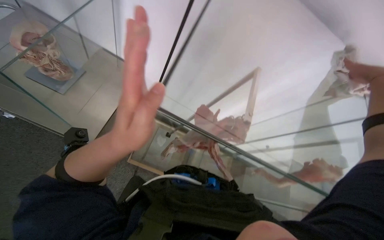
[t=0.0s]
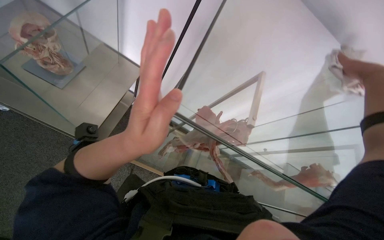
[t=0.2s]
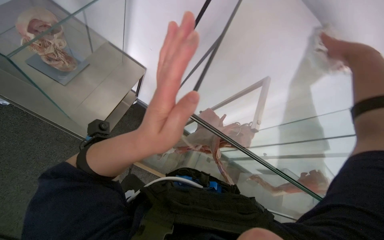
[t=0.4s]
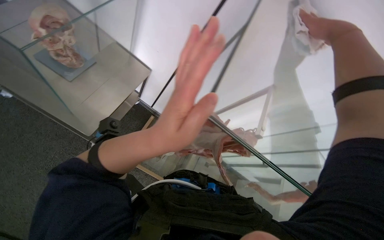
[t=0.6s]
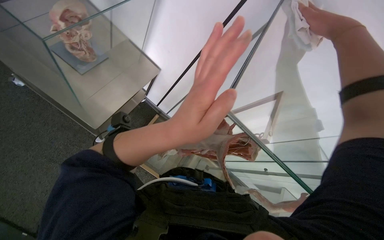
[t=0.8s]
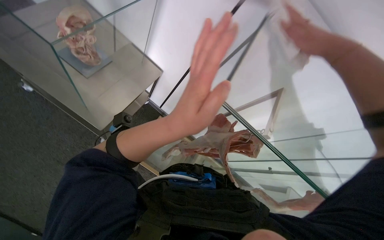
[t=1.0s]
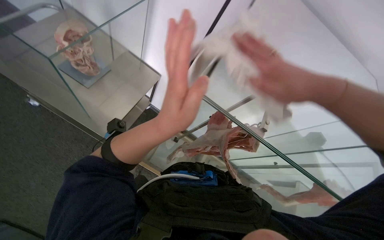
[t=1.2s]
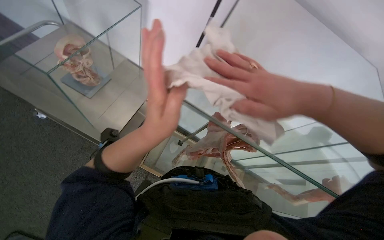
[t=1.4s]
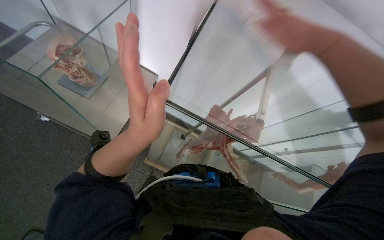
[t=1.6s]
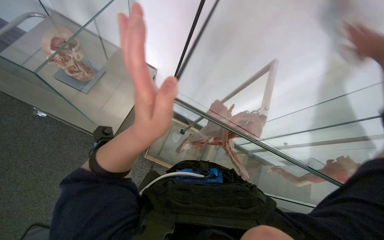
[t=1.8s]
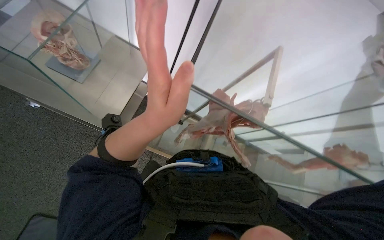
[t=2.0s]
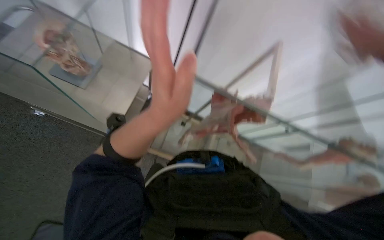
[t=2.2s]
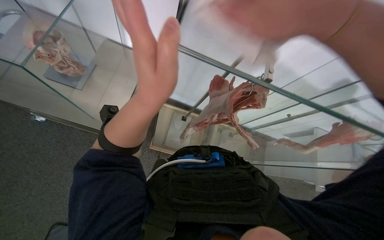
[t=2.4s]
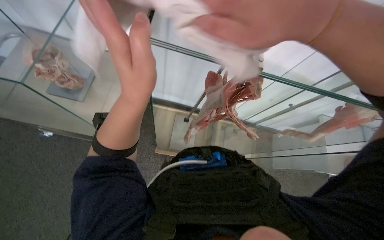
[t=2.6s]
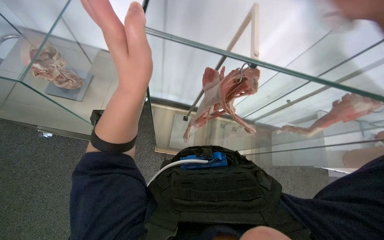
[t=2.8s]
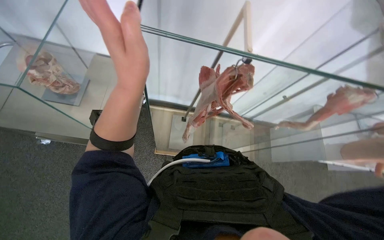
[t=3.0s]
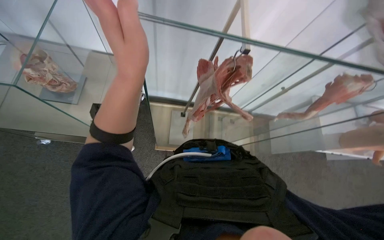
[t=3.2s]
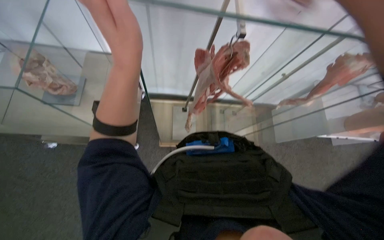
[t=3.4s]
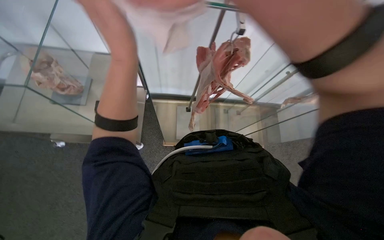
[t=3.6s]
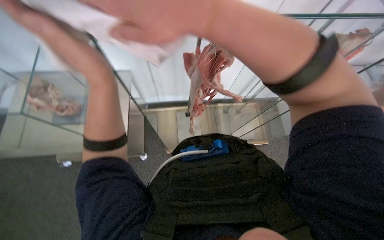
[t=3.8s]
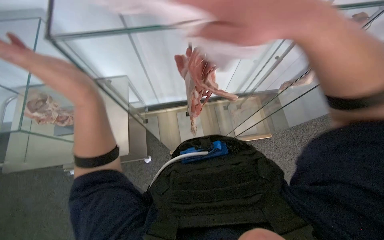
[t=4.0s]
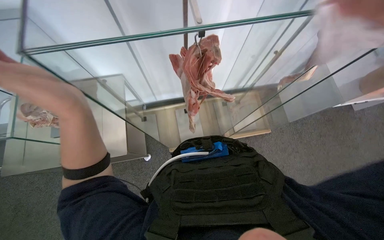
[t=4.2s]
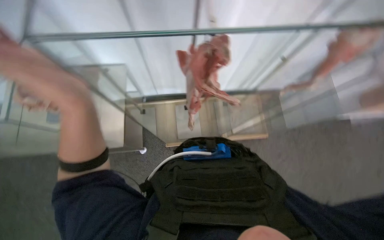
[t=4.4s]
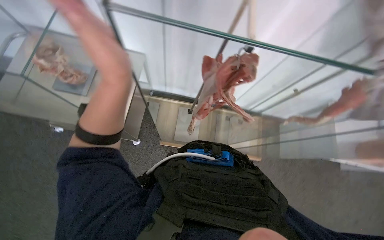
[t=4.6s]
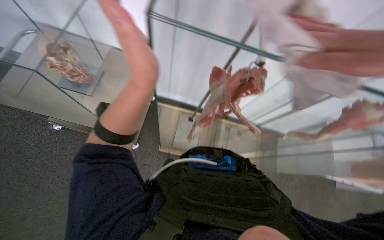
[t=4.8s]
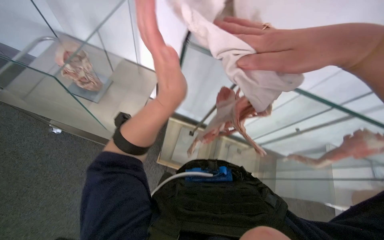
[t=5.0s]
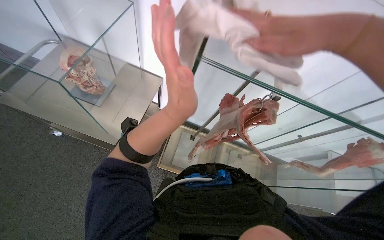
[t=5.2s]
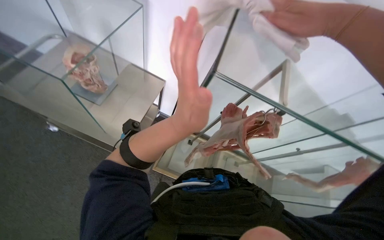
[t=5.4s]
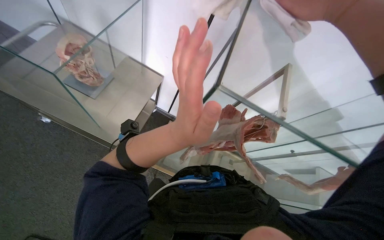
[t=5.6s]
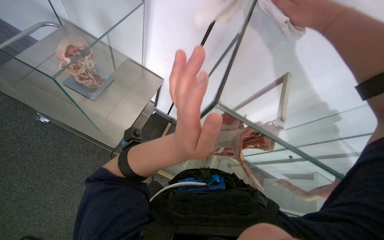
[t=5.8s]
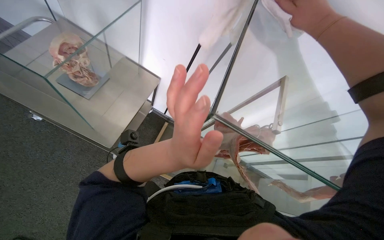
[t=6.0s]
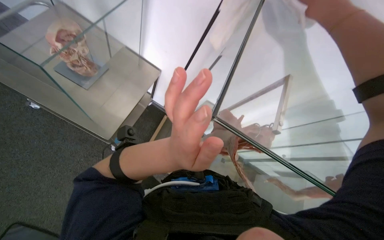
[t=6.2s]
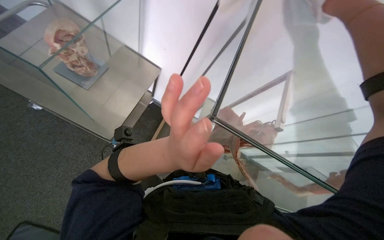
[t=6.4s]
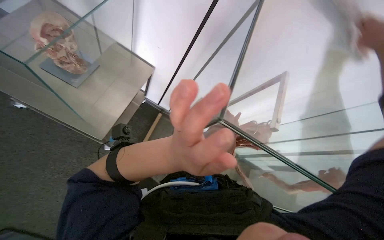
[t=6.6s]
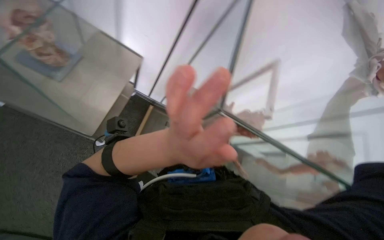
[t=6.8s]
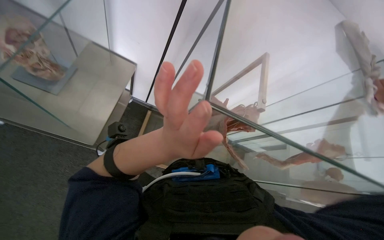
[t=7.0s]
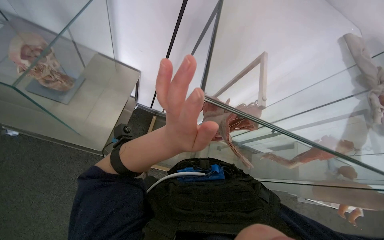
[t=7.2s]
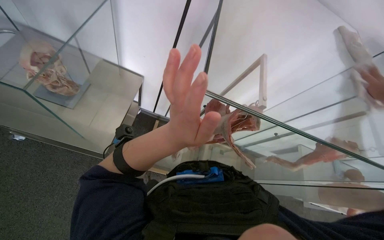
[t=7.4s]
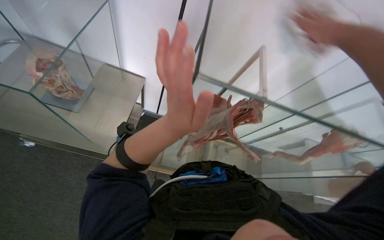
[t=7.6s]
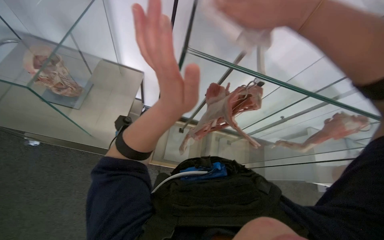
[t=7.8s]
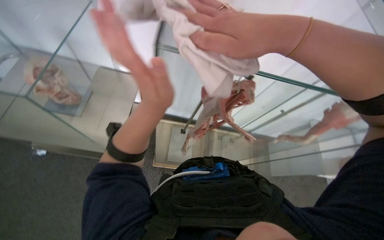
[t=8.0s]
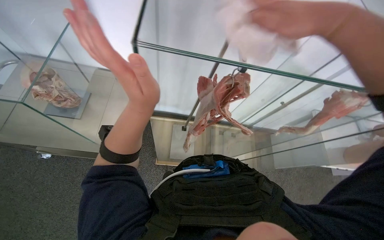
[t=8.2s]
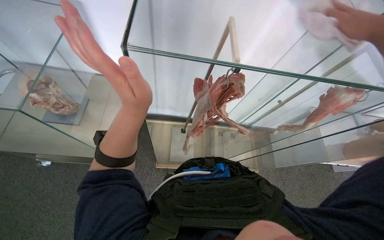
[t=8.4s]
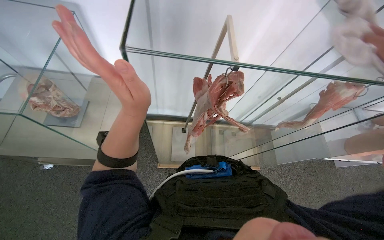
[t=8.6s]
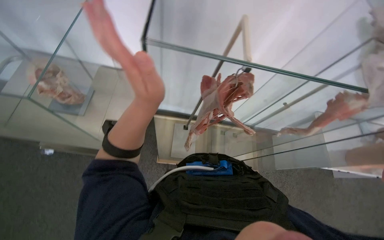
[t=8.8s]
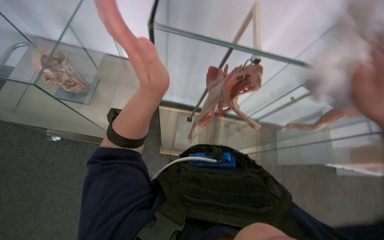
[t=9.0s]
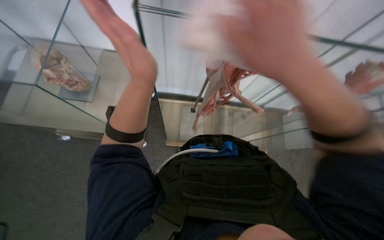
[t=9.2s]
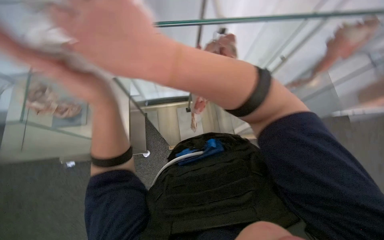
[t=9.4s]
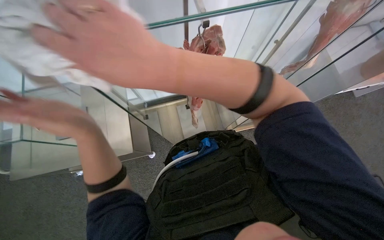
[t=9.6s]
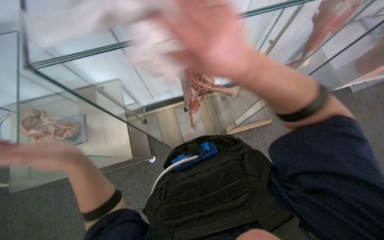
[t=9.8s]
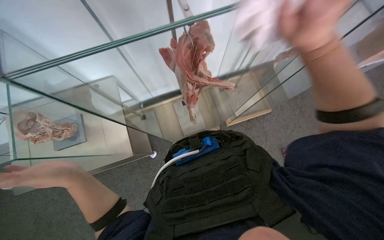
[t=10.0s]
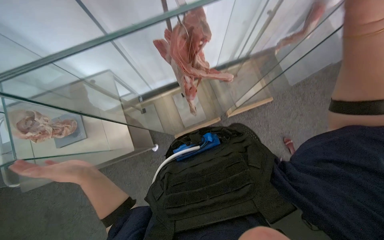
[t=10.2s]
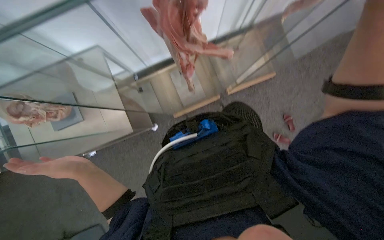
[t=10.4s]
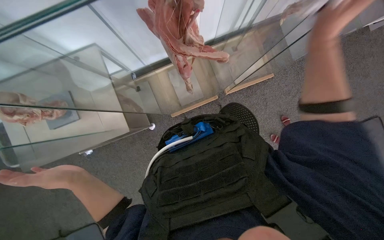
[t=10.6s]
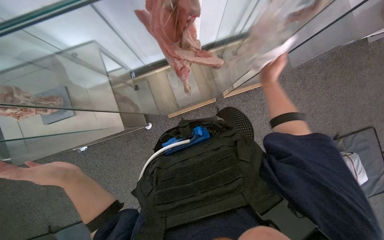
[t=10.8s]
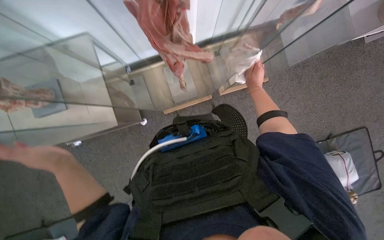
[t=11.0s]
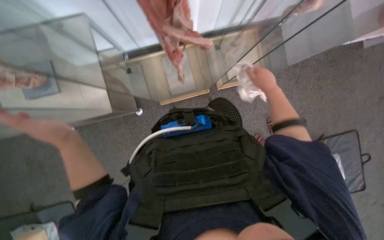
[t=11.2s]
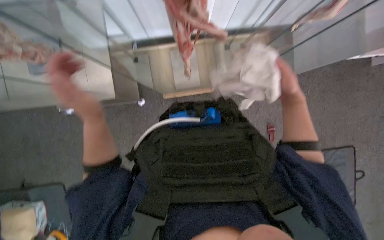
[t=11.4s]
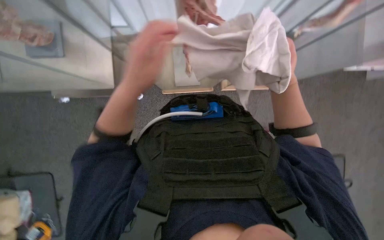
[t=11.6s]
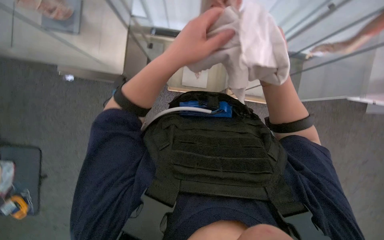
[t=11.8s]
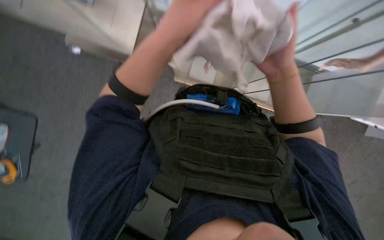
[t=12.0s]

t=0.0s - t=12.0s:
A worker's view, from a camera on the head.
Job: wiping surfaces.
The whole recording: Wiping glass display case. The worker wipes the glass display case with a white cloth.
t=1.6s - t=3.0s: The left hand travels up the picture by roughly 10 cm.
t=4.4s - t=6.0s: The view tilts about 15 degrees upward. The scene turns some 35 degrees clockwise in the picture.
t=9.0s - t=10.4s: The camera pitches downward, by roughly 20 degrees. Everything in view rotates approximately 30 degrees counterclockwise.
t=10.4s - t=12.0s: Everything in view rotates approximately 30 degrees clockwise. The left hand moves to the right and up the picture, approximately 20 cm.

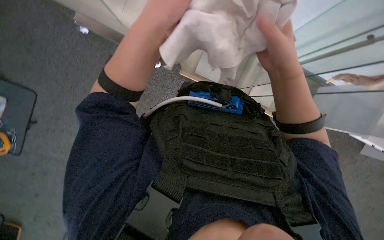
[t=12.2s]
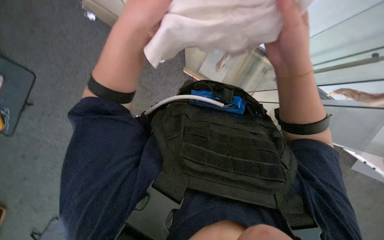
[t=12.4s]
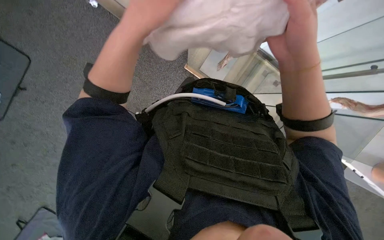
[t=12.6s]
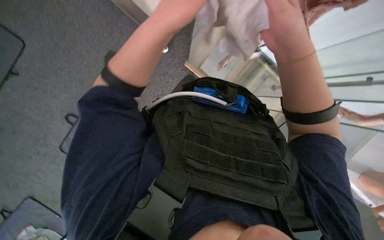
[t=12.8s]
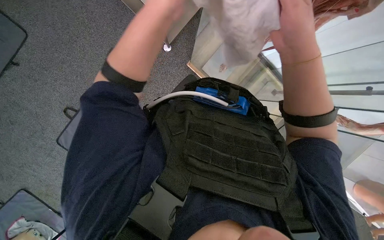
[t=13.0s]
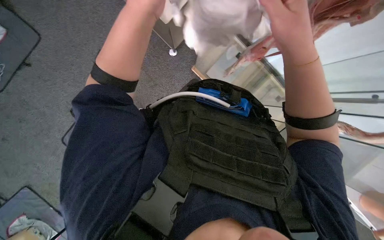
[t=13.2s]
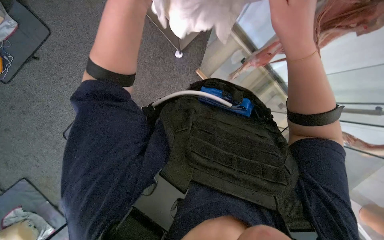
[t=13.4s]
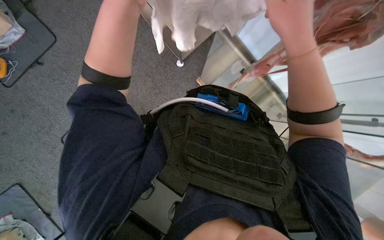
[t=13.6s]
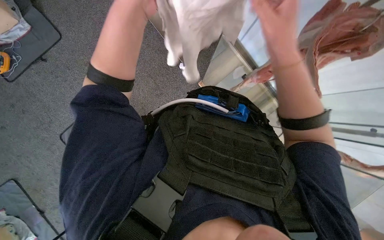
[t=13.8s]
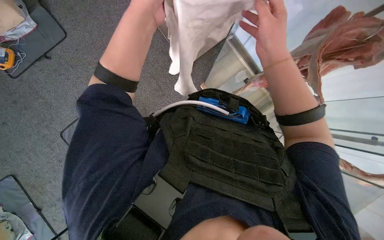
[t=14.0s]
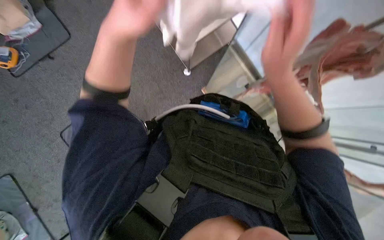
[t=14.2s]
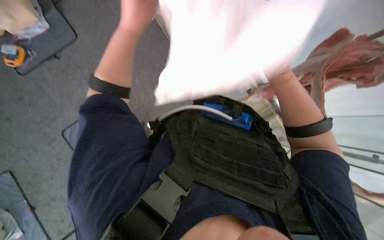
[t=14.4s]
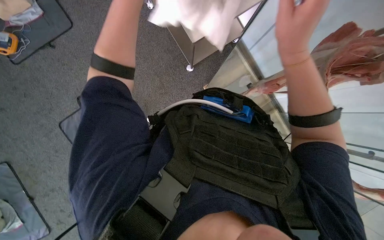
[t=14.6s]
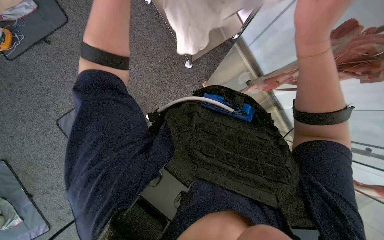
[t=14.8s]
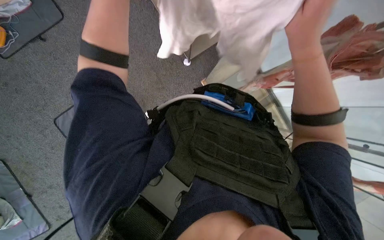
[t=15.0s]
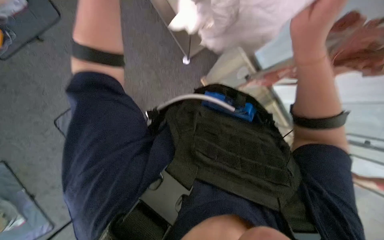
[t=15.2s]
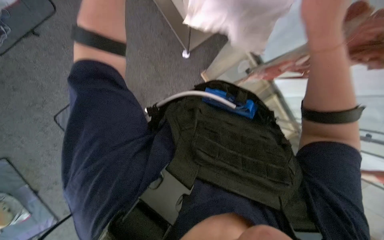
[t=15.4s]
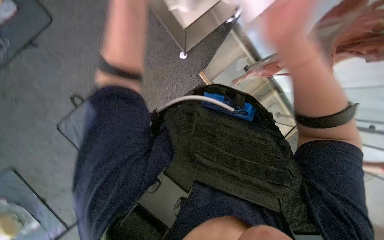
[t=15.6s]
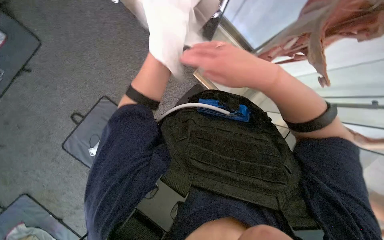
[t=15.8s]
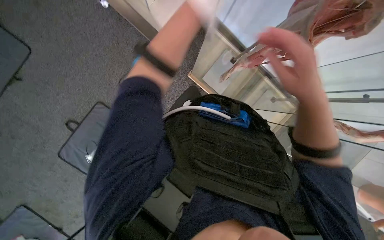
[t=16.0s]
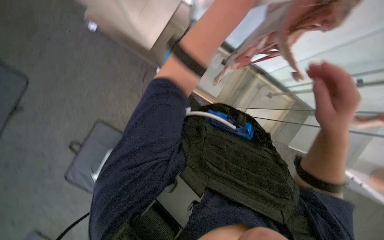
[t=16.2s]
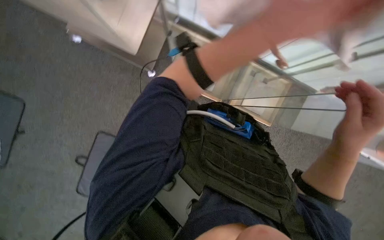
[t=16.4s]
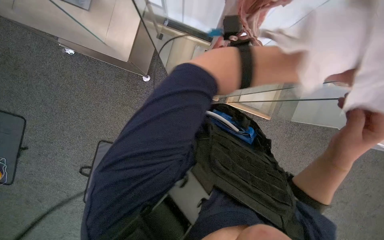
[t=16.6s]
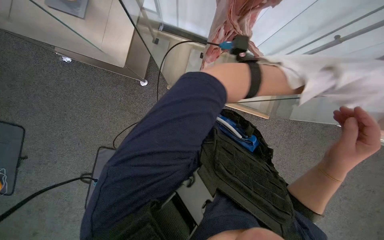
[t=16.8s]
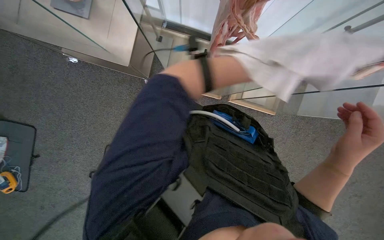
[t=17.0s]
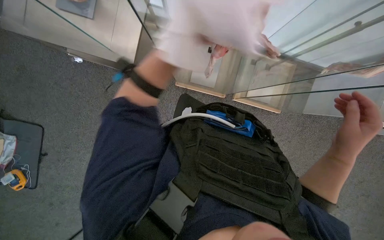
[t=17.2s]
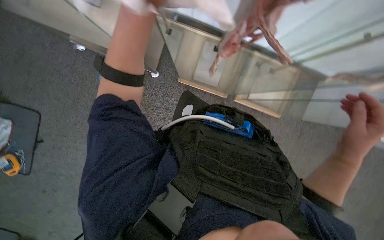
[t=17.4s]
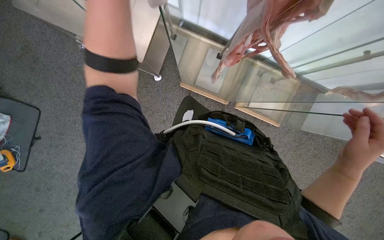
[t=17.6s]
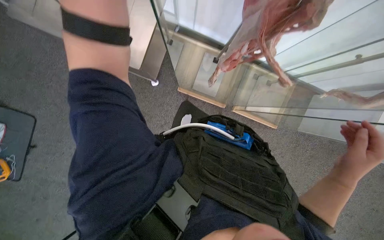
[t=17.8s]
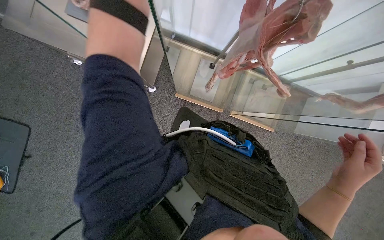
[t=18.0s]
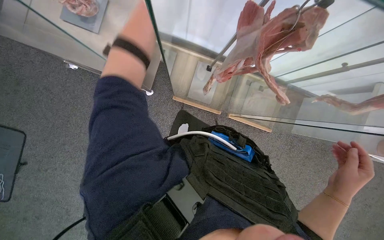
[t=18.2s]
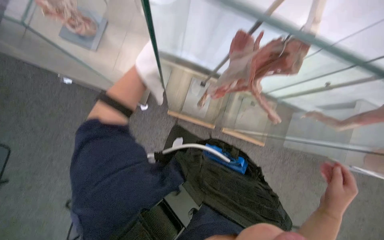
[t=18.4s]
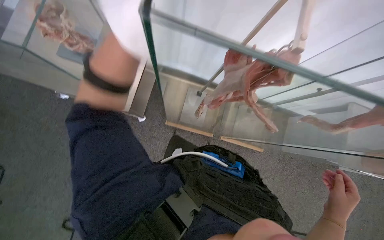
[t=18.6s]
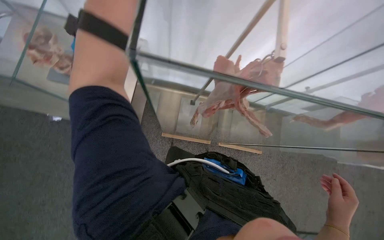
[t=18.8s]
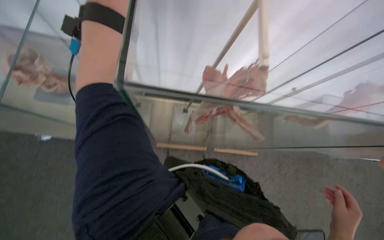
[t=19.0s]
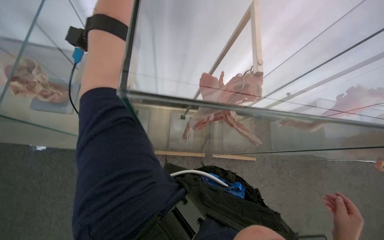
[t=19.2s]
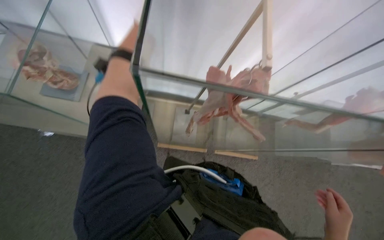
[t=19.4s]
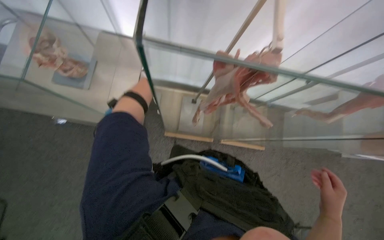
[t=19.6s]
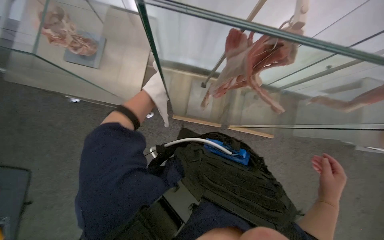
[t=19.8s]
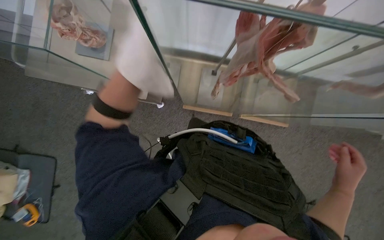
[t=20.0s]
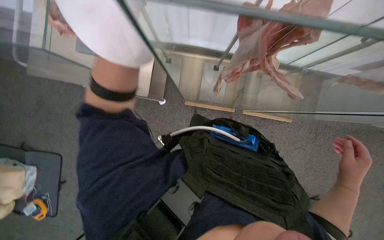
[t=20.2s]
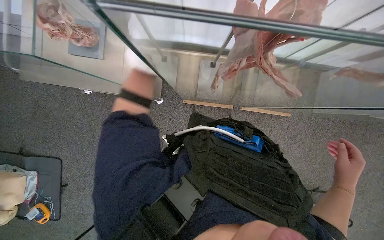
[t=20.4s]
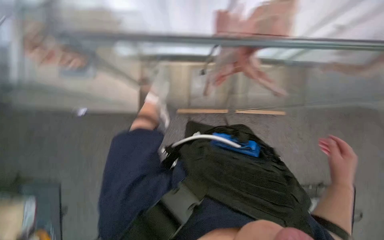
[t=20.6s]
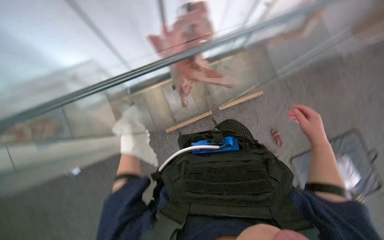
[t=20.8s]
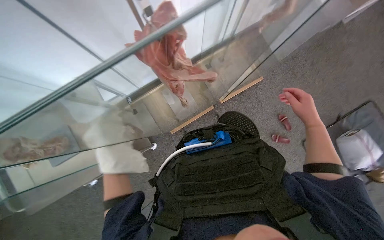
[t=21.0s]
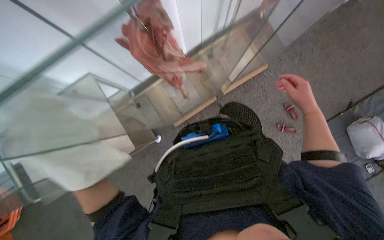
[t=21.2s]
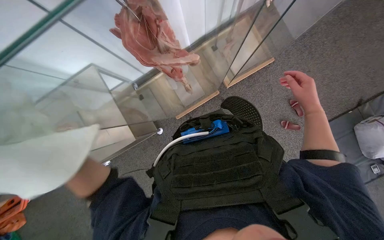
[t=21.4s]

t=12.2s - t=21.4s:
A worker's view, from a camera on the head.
Job: wiping surfaces.
The whole recording: Wiping glass display case. The worker wipes the glass display case with a white cloth.
t=15.2s - t=16.8s: The scene turns about 25 degrees counterclockwise in the picture.
t=19.8s - t=21.4s: Everything in view rotates approximately 45 degrees counterclockwise.
